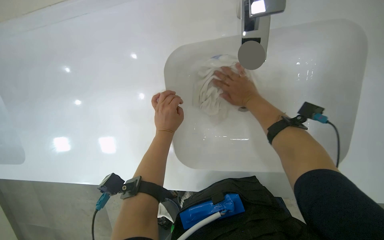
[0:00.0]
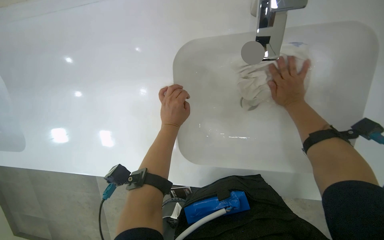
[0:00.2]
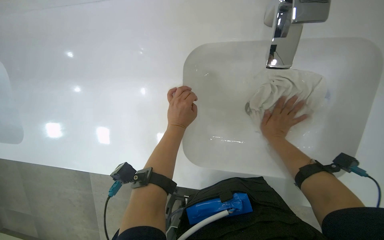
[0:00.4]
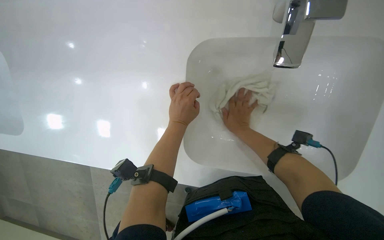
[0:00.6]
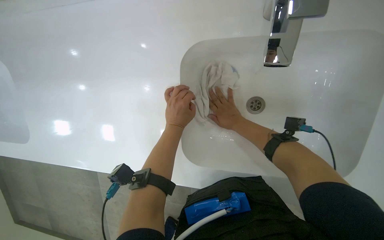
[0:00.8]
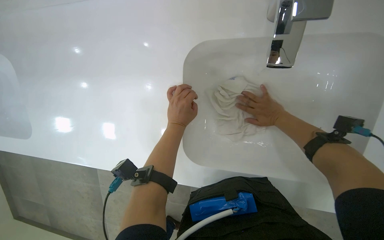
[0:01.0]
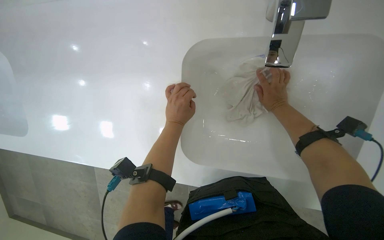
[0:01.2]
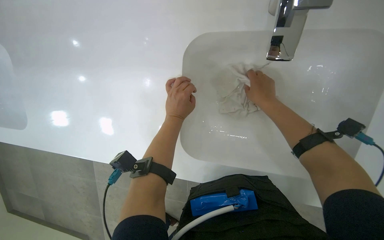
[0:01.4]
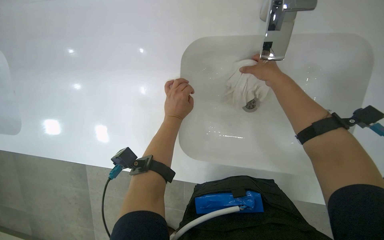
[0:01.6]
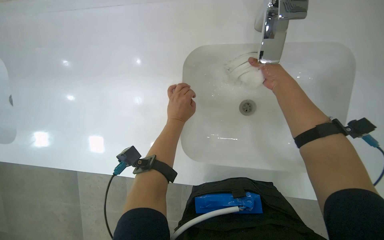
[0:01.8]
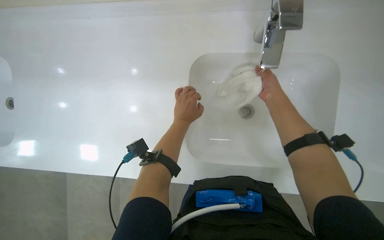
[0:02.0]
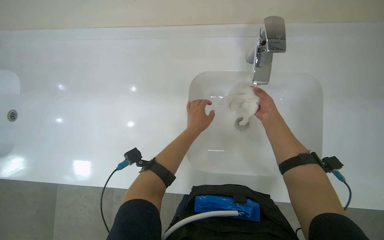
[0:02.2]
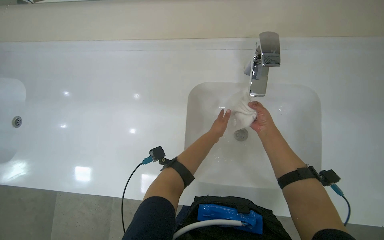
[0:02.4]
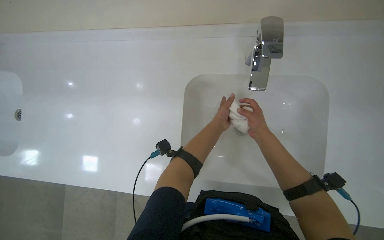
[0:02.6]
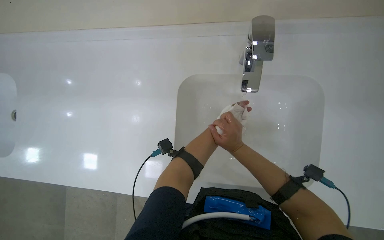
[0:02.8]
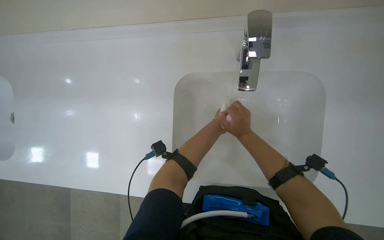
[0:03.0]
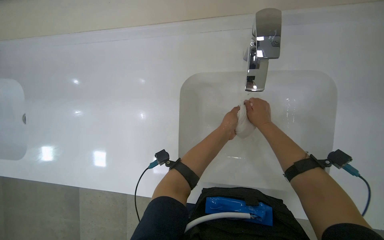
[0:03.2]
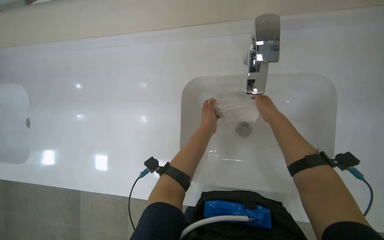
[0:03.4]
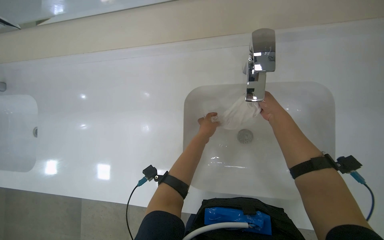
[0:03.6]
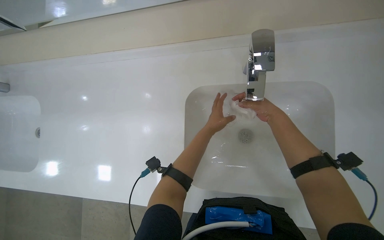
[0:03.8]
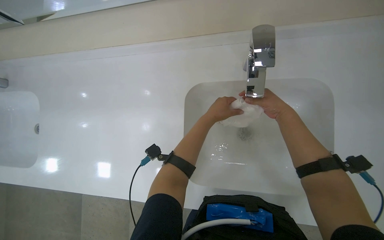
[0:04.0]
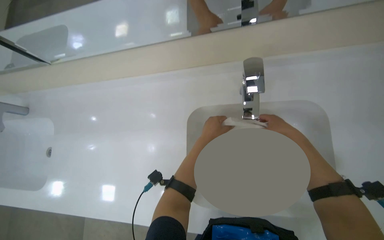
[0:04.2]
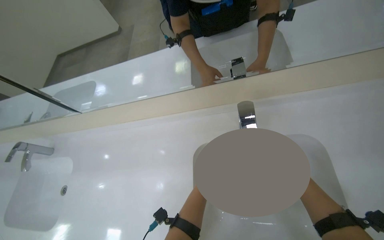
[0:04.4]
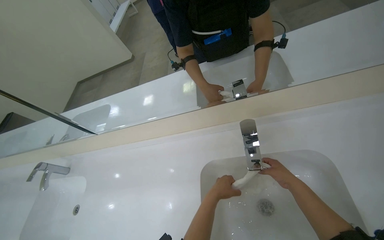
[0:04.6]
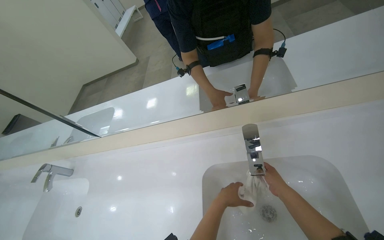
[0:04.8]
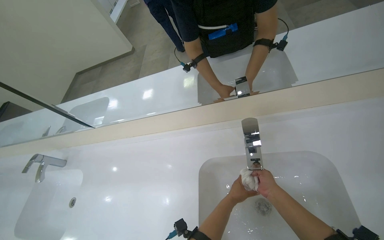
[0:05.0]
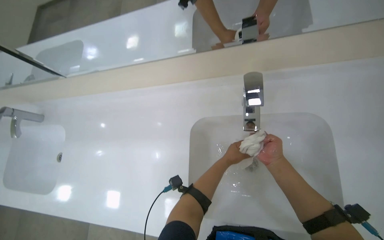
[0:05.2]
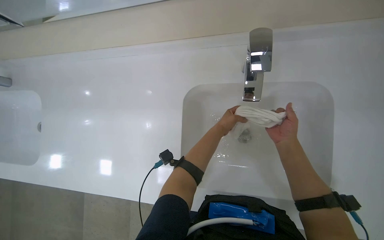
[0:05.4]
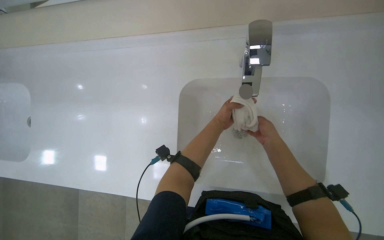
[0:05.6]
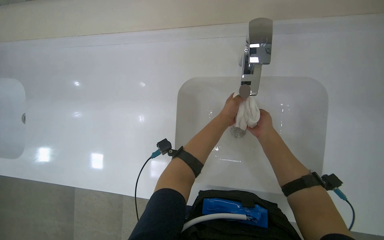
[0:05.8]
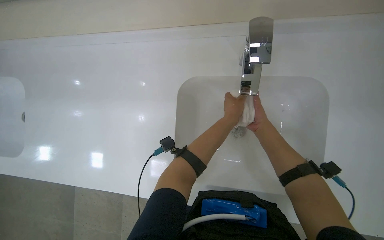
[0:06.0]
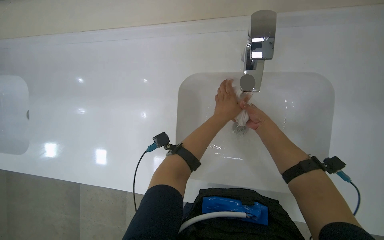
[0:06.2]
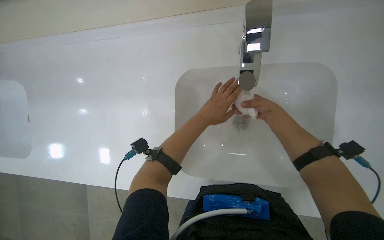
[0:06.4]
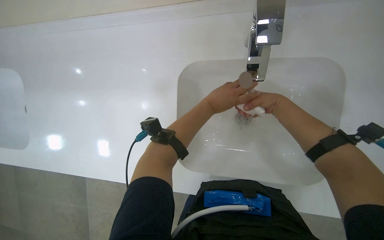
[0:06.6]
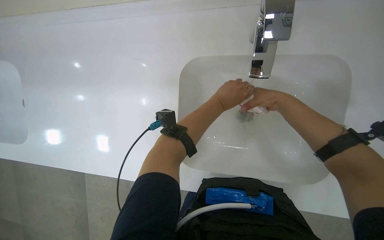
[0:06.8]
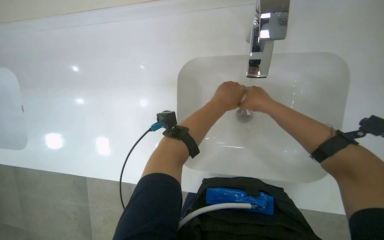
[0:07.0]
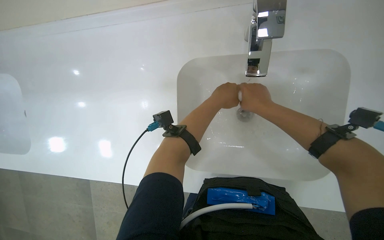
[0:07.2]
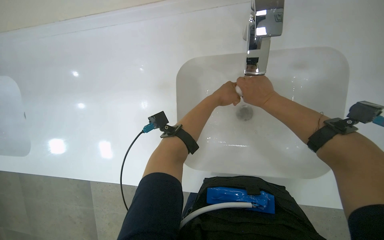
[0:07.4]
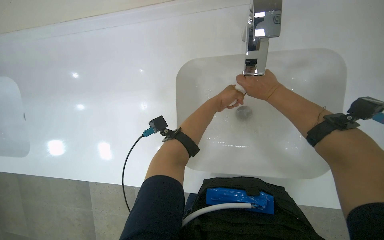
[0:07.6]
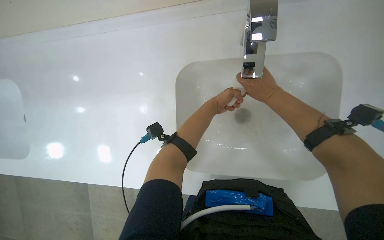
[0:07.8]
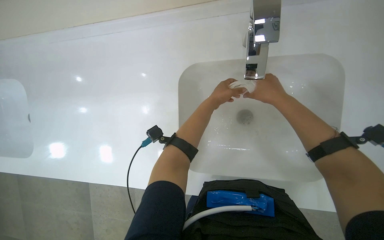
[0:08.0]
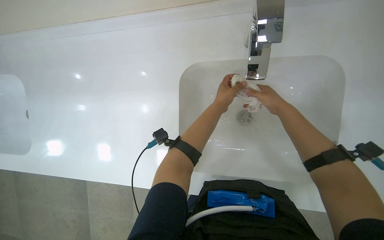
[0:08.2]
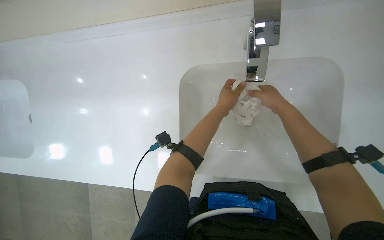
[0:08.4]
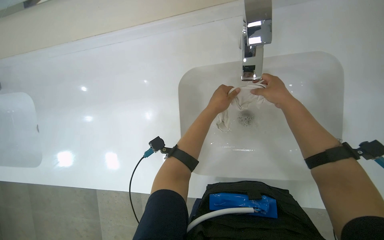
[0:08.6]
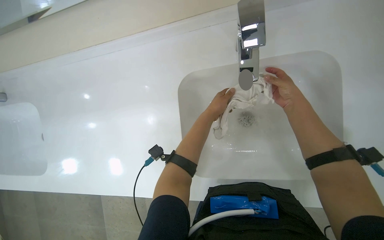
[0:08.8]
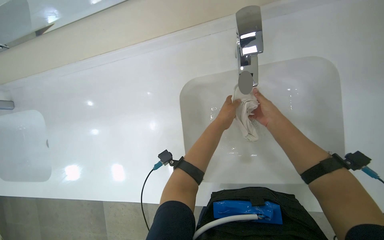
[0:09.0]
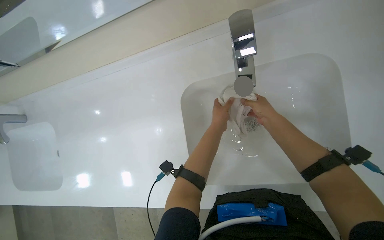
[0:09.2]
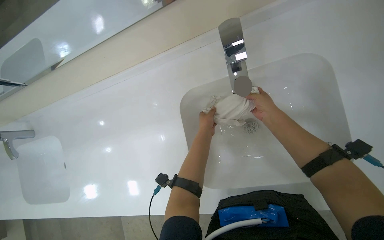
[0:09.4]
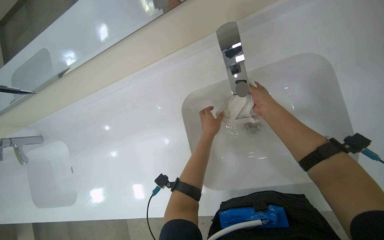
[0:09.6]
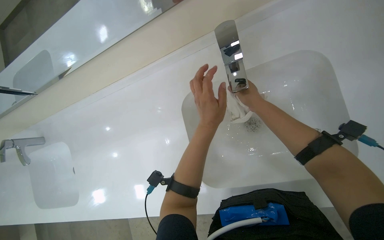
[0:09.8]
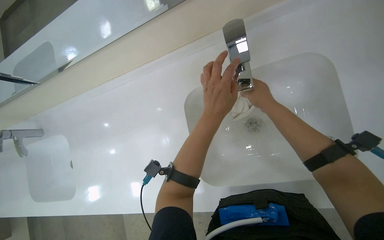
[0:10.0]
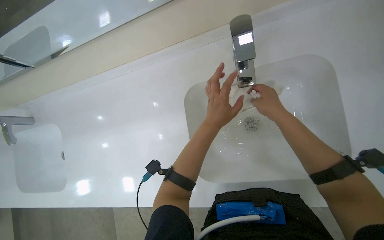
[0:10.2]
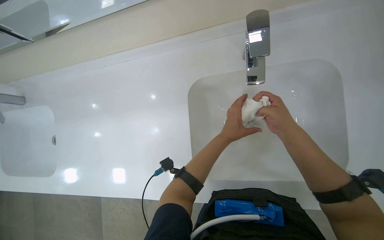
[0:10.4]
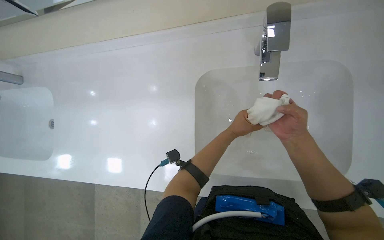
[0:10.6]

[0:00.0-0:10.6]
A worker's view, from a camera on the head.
Job: preparing cleaning supplies.
The whole recording: Rinsing cleaning cloth. The worker rinses and wrings out a white cleaning cloth in the sink.
0:00.0 to 0:01.6: The right hand travels nearer to the camera by some 10 cm, and goes down the picture and returns, approximately 10 cm each way.
0:01.6 to 0:03.0: The view tips upward by about 15 degrees. The right hand moves to the left, approximately 10 cm.
0:03.0 to 0:04.6: The view tips upward by some 30 degrees.
0:04.6 to 0:06.0: The view tilts roughly 30 degrees downward.
0:06.0 to 0:07.6: The right hand goes about 10 cm nearer to the camera, while the left hand moves about 5 cm nearer to the camera and comes back.
0:07.6 to 0:09.0: The right hand goes about 10 cm farther from the camera.
0:09.0 to 0:10.6: The left hand reaches some 15 cm nearer to the camera, then returns, while the right hand heads nearer to the camera, covering some 10 cm.

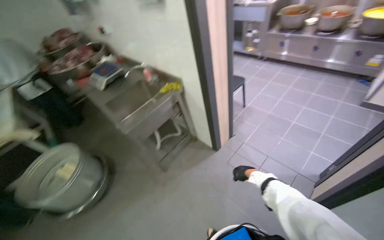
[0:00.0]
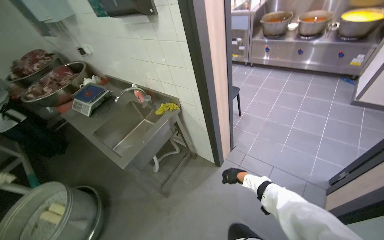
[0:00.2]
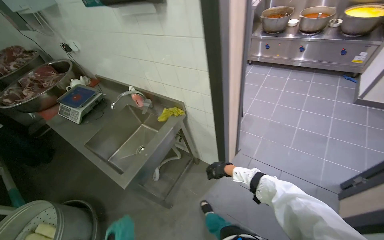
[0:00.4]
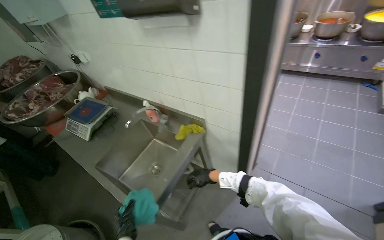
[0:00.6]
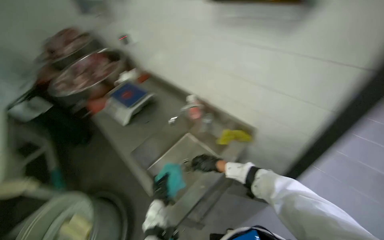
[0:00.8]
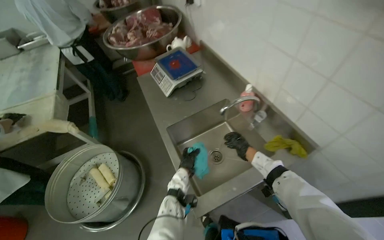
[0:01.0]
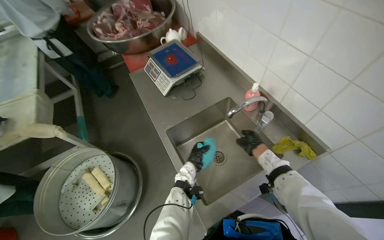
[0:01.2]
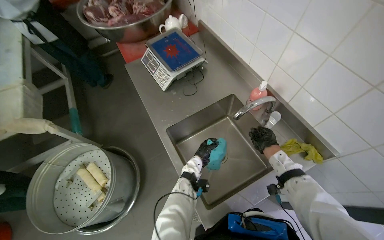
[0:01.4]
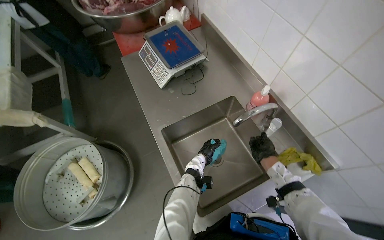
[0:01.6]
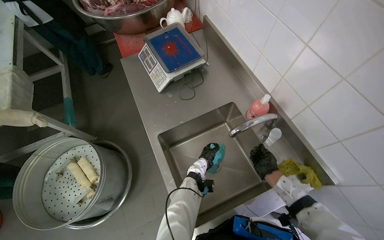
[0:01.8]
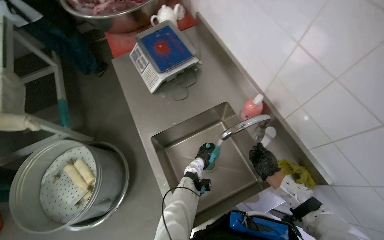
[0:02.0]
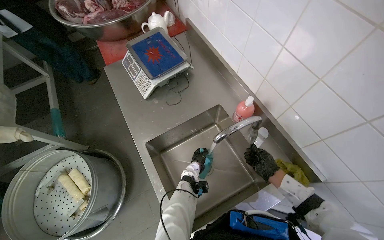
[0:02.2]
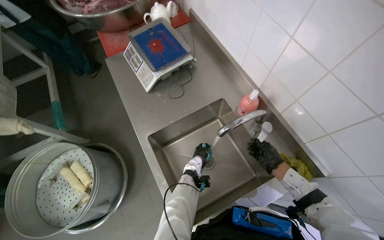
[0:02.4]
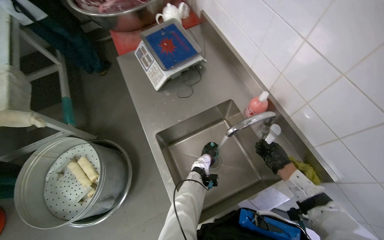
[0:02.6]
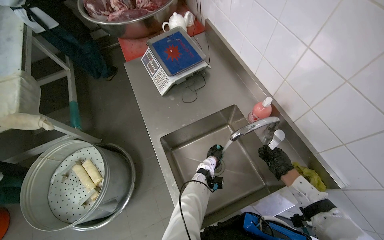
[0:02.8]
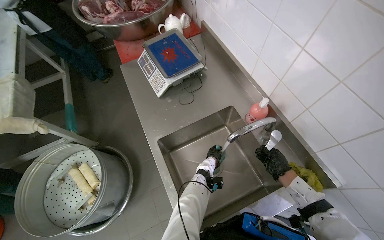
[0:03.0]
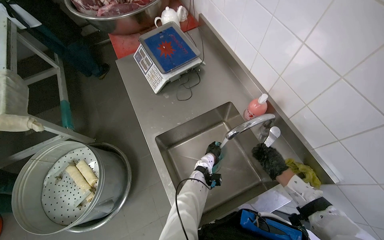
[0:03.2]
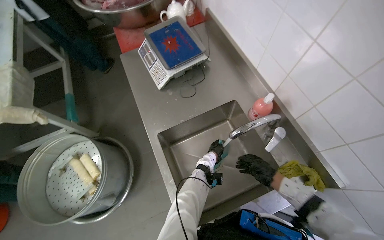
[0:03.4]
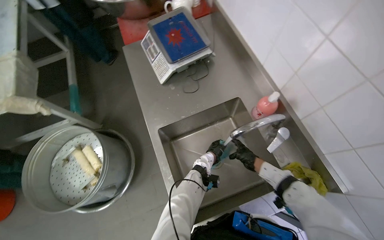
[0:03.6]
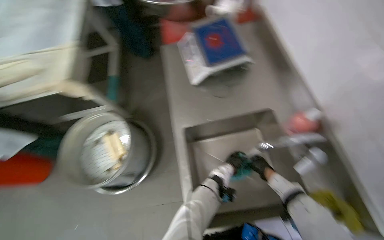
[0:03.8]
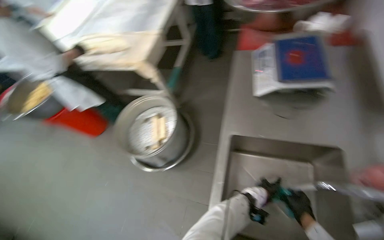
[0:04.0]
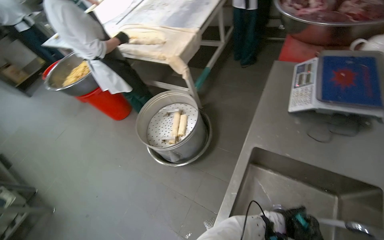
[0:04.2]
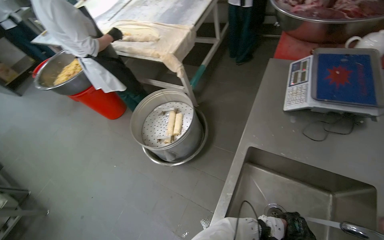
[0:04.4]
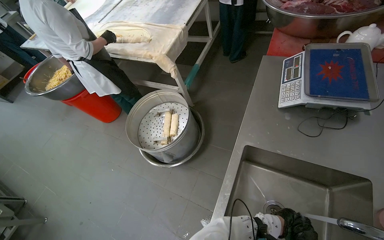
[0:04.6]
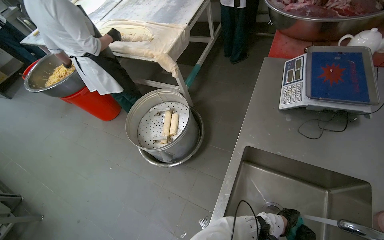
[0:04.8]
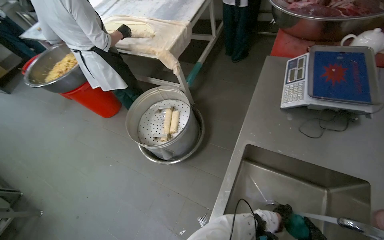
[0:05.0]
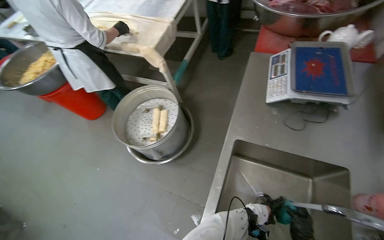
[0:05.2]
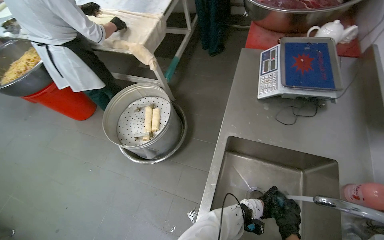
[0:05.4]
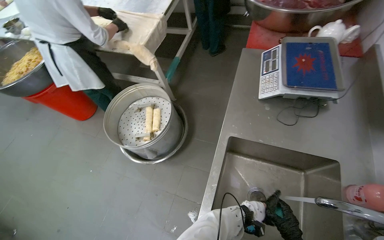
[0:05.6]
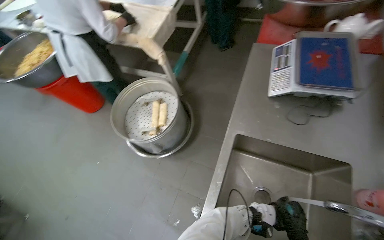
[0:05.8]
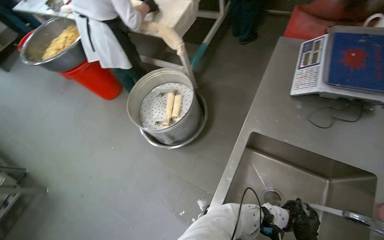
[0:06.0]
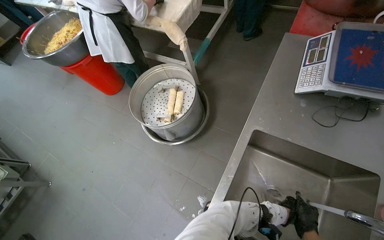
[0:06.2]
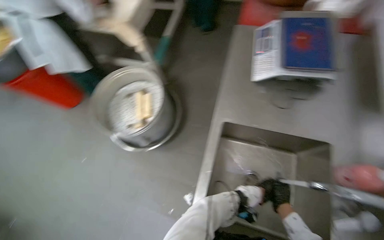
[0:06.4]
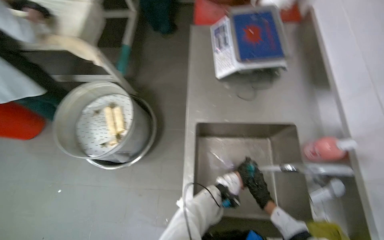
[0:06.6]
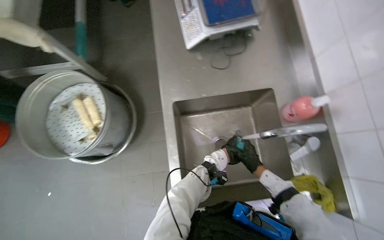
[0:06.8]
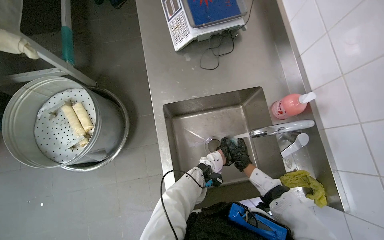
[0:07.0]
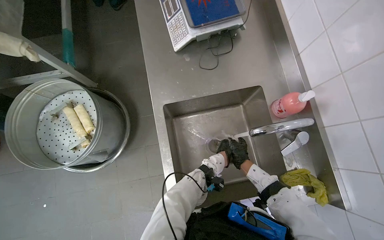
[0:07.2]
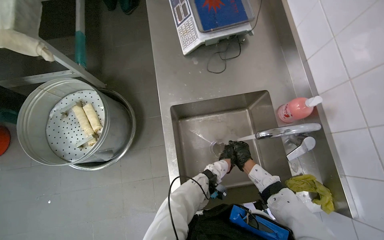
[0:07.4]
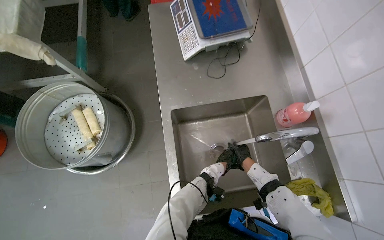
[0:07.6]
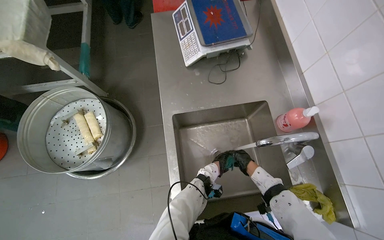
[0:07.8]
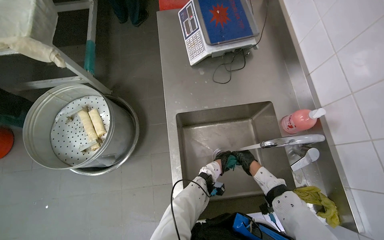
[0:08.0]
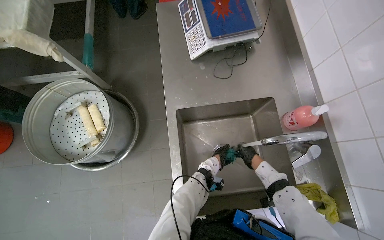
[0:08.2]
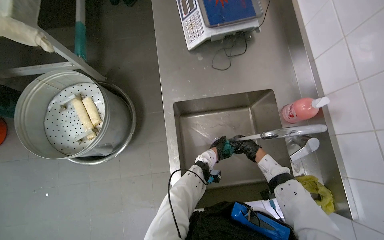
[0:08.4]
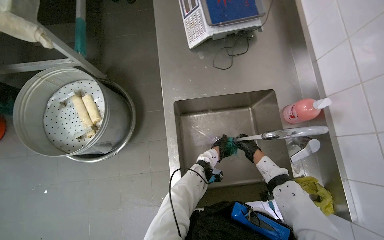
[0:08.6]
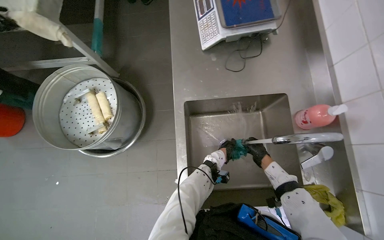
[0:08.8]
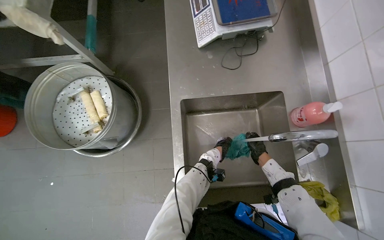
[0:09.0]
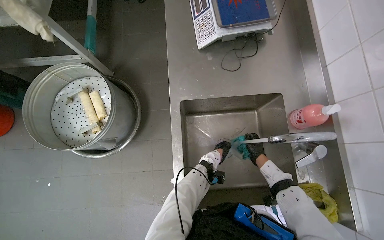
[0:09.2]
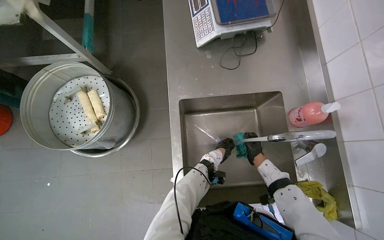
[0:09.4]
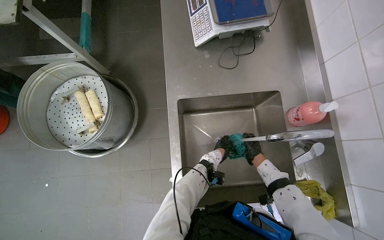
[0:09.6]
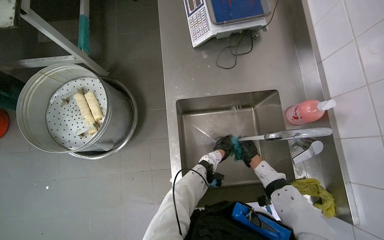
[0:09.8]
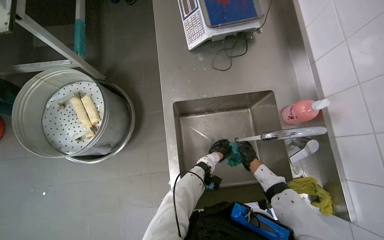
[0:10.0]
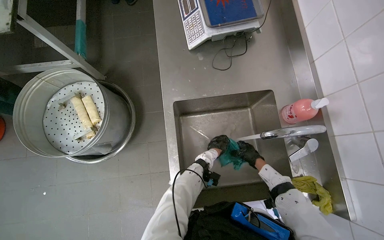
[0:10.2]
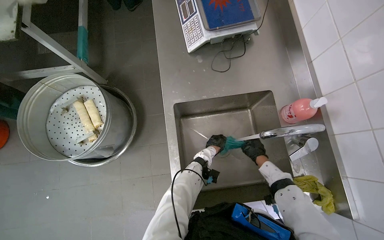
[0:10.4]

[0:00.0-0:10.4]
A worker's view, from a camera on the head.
Job: cleaning kitchen.
The whole recording: Washing kitchen utensils. Washes a cloth and a knife in the kitchen sink.
0:00.0 to 0:01.4: The head travels roughly 1 m. The view tips downward by approximately 20 degrees.
0:01.4 to 0:03.0: The left hand travels farther from the camera and to the right by approximately 20 cm. Meanwhile the right hand shifts some 10 cm to the right.
0:03.0 to 0:04.4: The wearer's head swings some 55 degrees to the left.
0:06.0 to 0:07.4: The wearer's head swings about 35 degrees to the right.
0:09.0 to 0:10.4: The hands make small movements and keep their place.